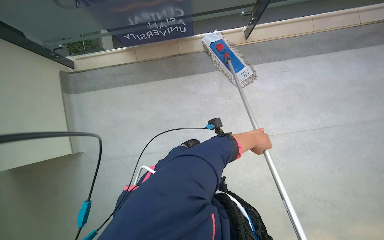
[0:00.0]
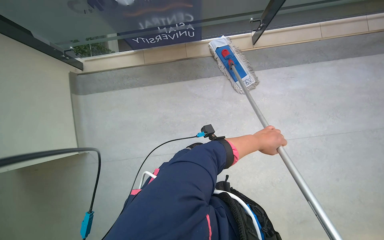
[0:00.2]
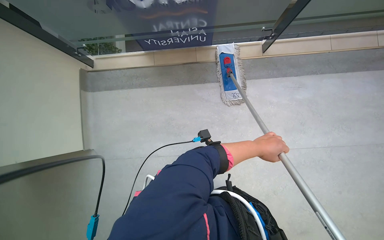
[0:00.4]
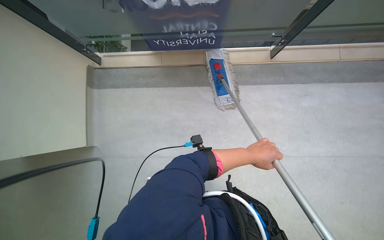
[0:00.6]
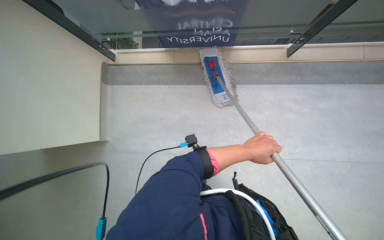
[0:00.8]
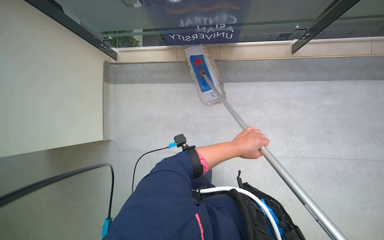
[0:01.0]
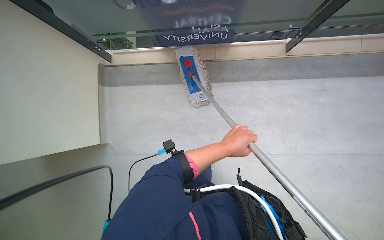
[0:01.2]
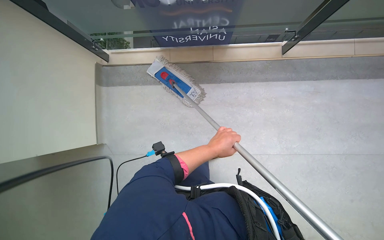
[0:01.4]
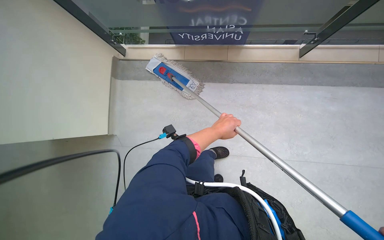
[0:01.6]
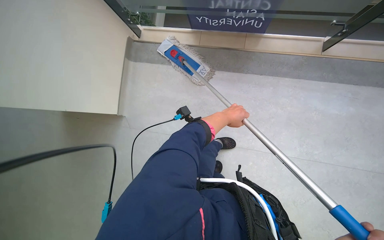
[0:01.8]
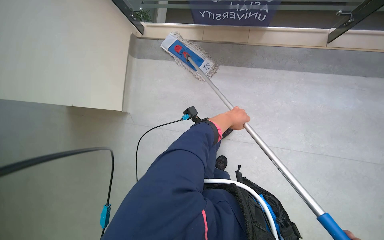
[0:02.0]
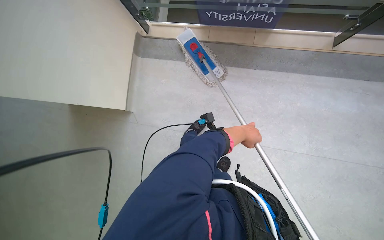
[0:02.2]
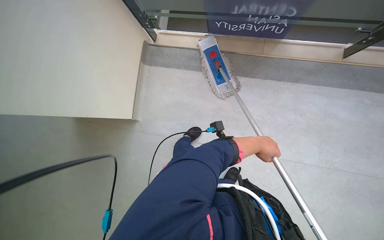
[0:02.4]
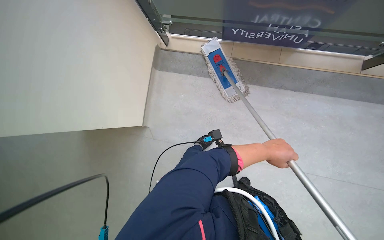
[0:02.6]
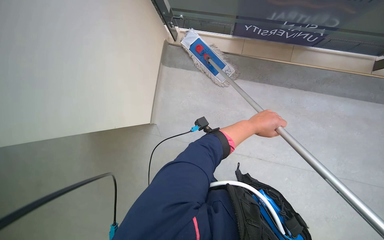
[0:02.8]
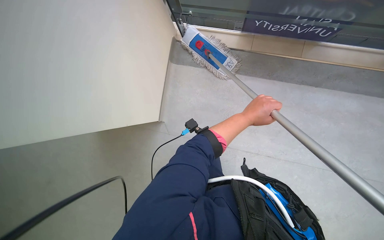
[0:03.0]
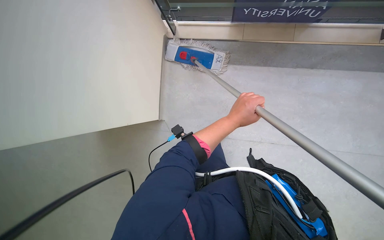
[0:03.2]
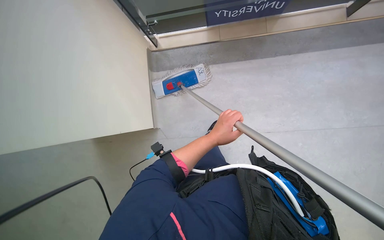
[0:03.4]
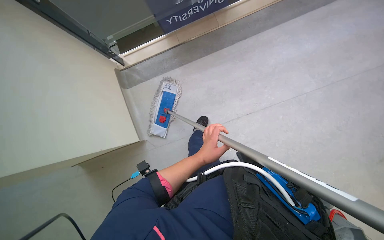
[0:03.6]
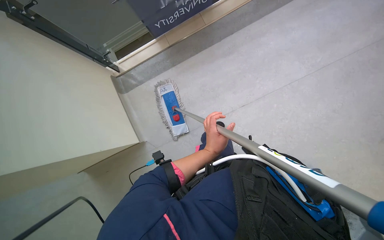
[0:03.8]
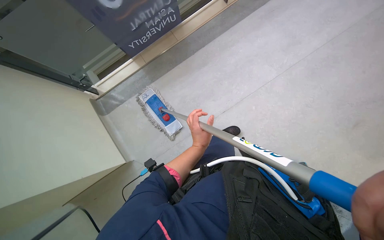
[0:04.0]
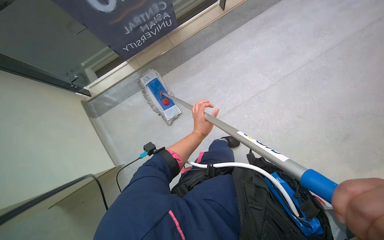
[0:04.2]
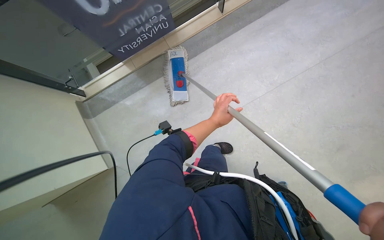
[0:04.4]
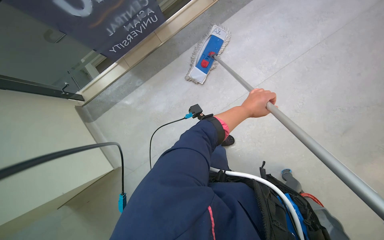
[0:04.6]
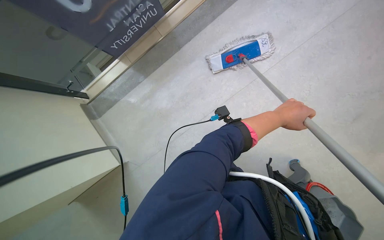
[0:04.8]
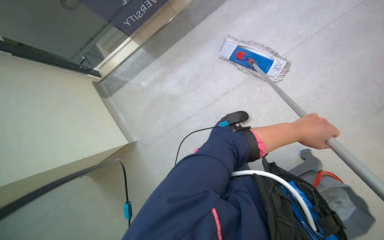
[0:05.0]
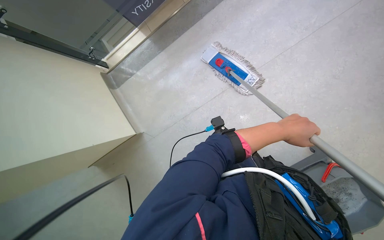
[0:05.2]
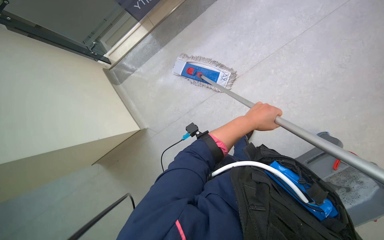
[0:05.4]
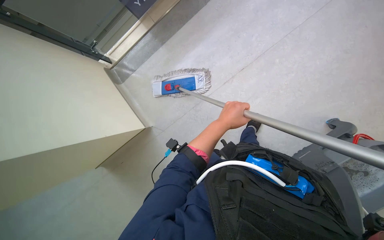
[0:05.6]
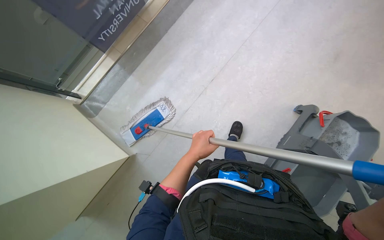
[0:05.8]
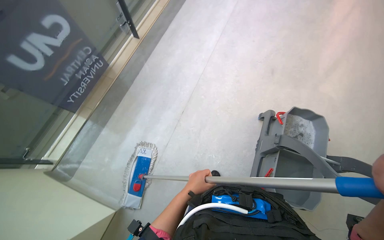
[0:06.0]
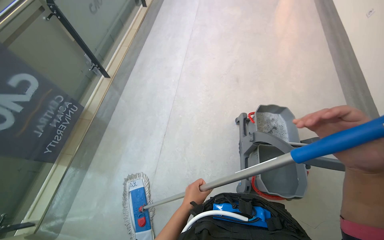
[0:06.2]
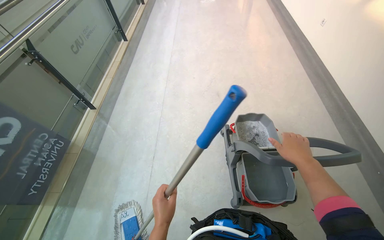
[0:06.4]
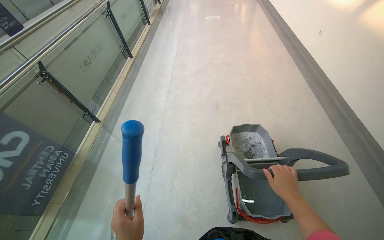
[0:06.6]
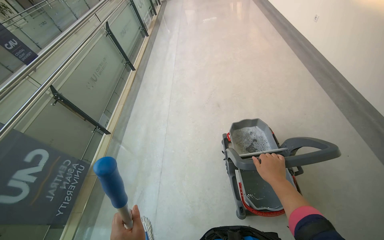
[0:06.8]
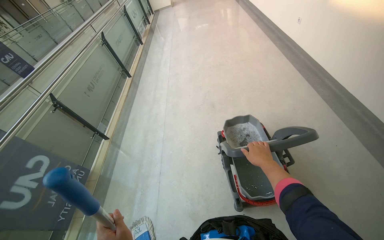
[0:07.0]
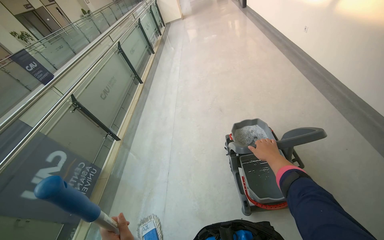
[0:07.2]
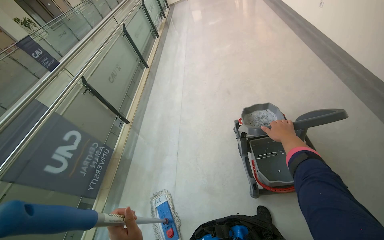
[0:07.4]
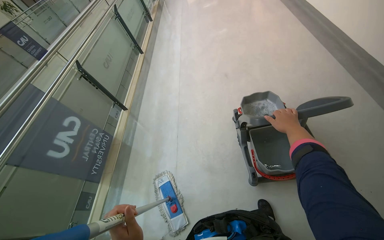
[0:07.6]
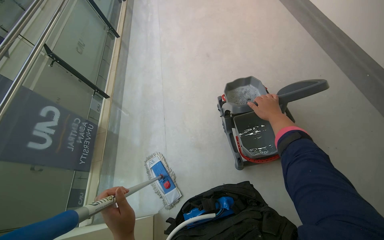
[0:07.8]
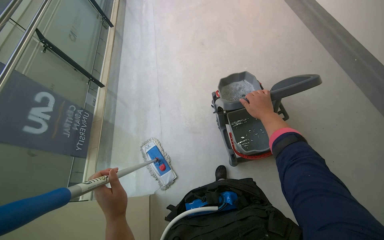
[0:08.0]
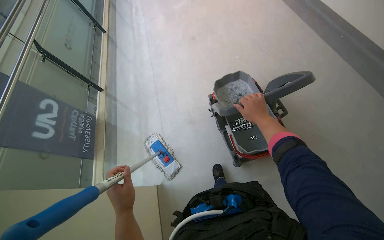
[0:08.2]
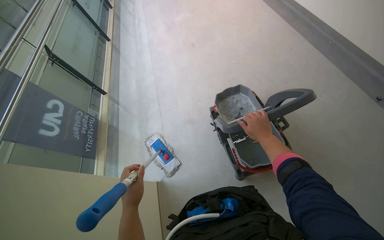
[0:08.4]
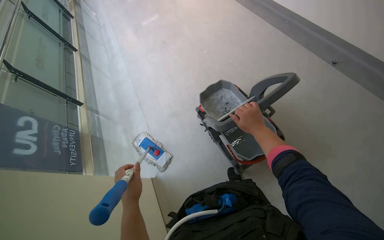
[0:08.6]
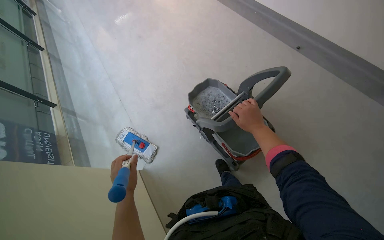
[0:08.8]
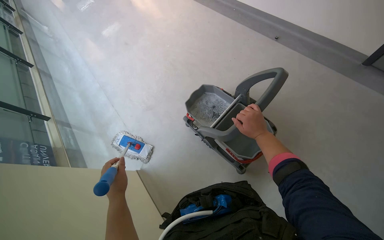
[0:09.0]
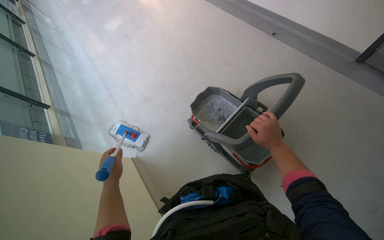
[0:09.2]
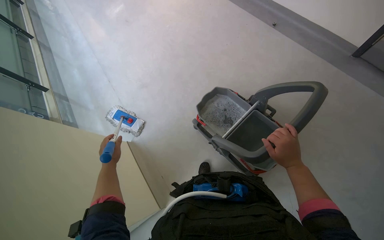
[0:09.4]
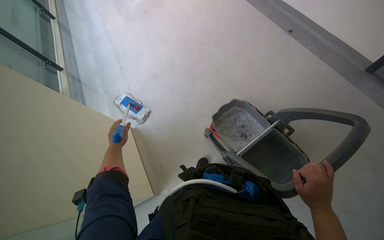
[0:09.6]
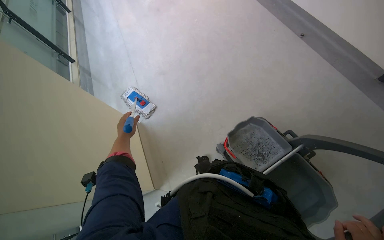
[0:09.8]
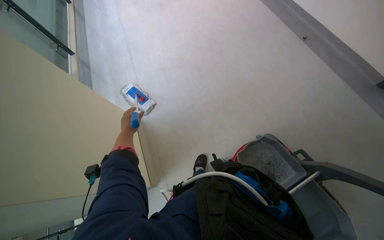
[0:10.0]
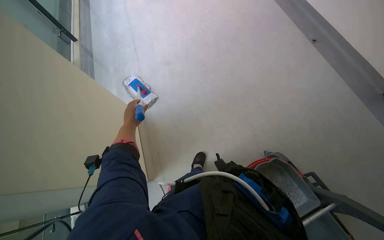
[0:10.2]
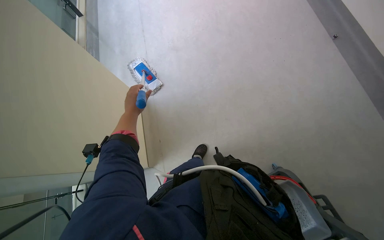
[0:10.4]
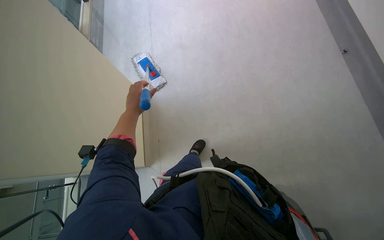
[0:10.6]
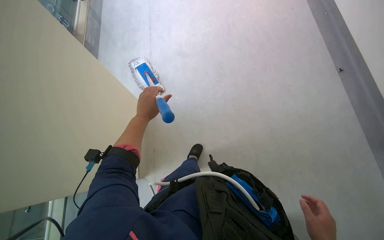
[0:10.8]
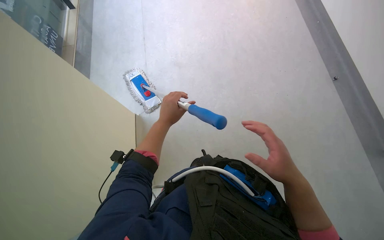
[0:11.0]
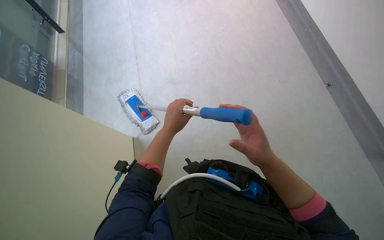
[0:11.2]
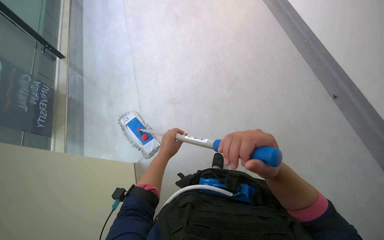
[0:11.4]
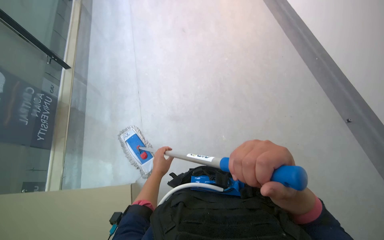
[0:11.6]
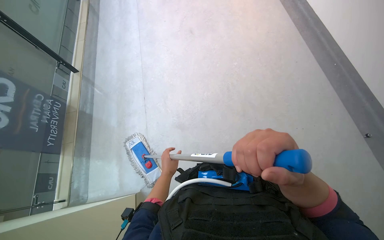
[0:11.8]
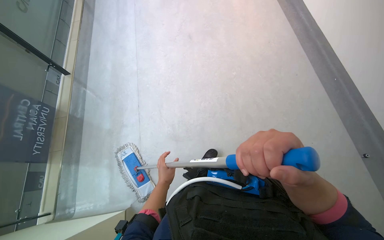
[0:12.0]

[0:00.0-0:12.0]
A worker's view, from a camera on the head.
Job: mopping floor.
The whole recording: Mopping floor with flat mop. The worker mops the floor with a flat mop, periodically wringing it in the bucket.
0:00.0 to 0:01.6: The wearer's head swings approximately 20 degrees to the left. The left hand moves to the left, roughly 15 cm.
0:01.6 to 0:03.0: The camera is carried some 50 cm.
0:04.4 to 0:06.0: The scene rotates counterclockwise by roughly 35 degrees.
0:07.6 to 0:09.0: The camera is carried roughly 80 cm. The head turns to the right by roughly 35 degrees.
0:09.0 to 0:10.4: Everything in view rotates approximately 25 degrees clockwise.
0:10.4 to 0:12.0: The view tips upward by about 20 degrees. The left hand is displaced to the right by approximately 10 cm.

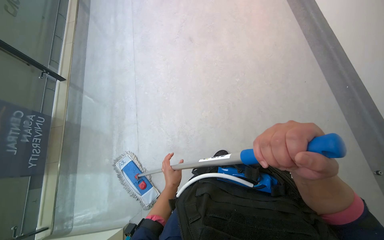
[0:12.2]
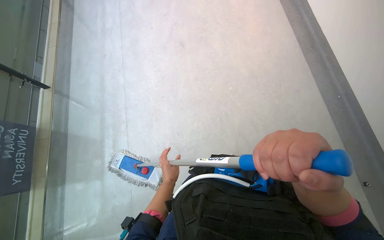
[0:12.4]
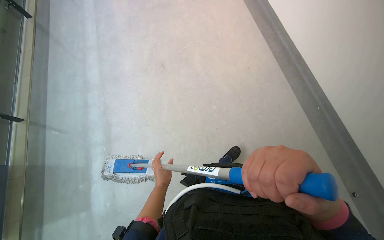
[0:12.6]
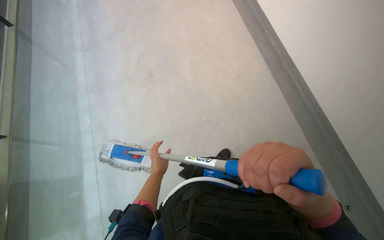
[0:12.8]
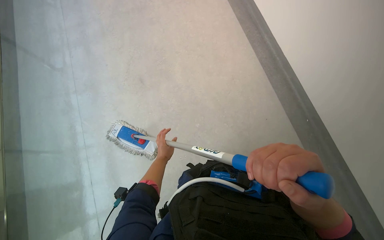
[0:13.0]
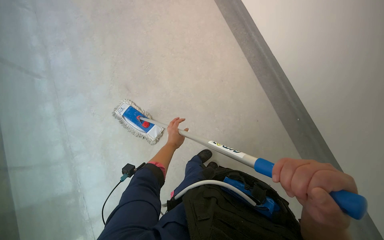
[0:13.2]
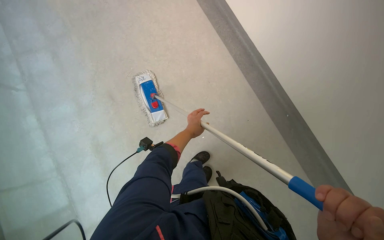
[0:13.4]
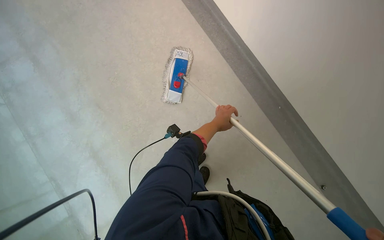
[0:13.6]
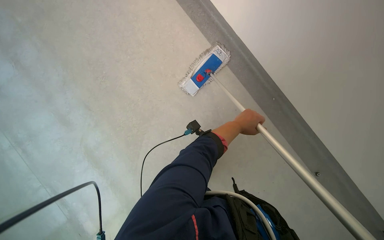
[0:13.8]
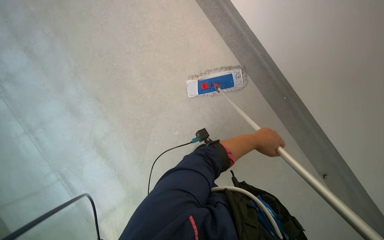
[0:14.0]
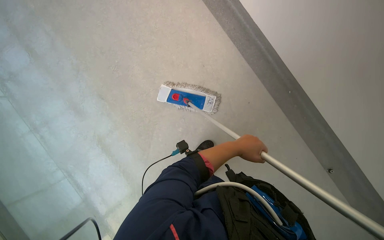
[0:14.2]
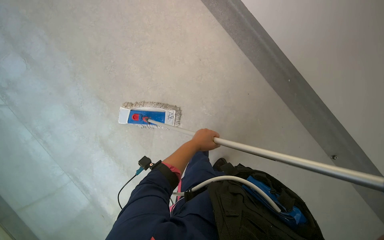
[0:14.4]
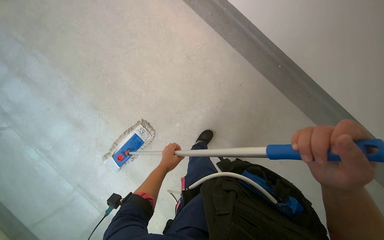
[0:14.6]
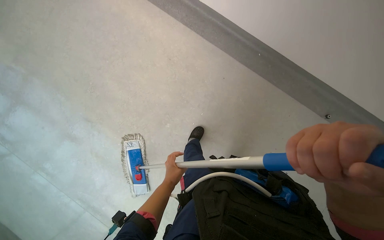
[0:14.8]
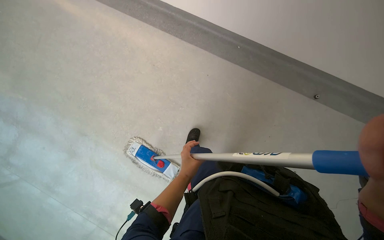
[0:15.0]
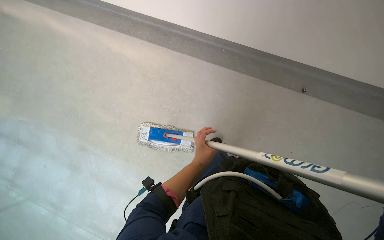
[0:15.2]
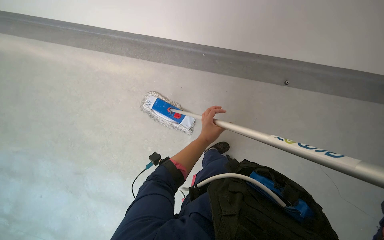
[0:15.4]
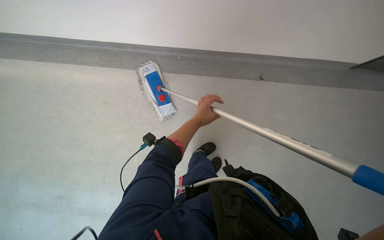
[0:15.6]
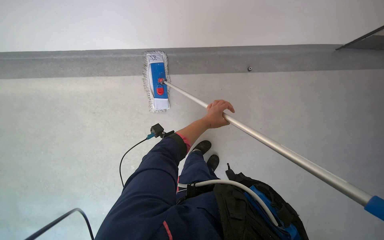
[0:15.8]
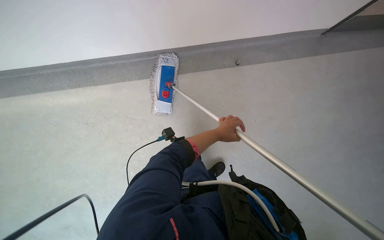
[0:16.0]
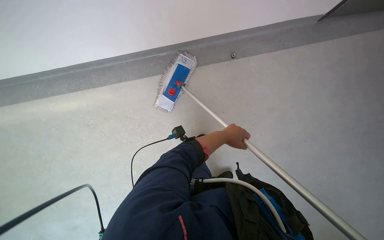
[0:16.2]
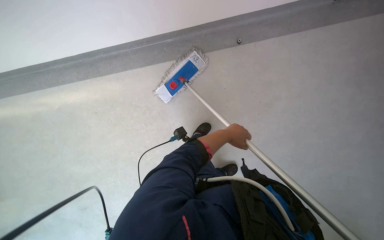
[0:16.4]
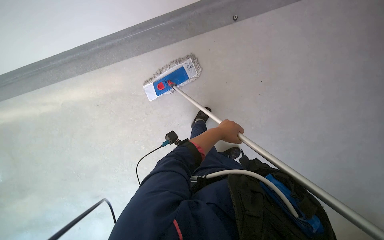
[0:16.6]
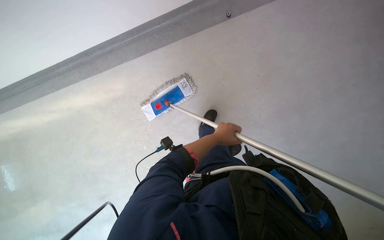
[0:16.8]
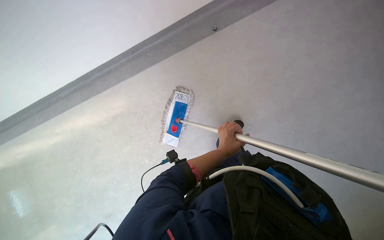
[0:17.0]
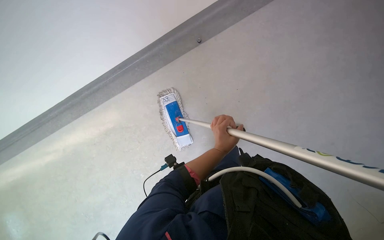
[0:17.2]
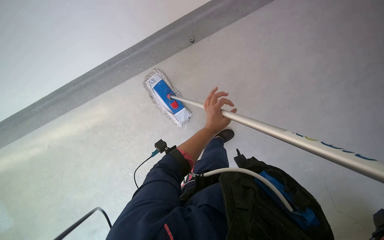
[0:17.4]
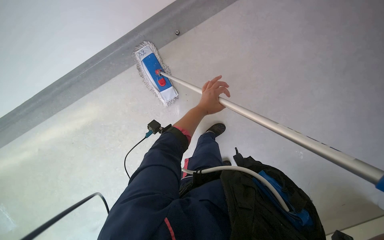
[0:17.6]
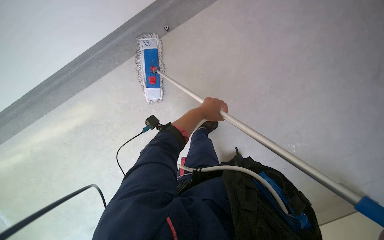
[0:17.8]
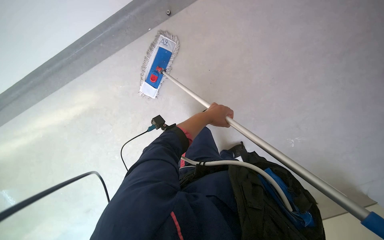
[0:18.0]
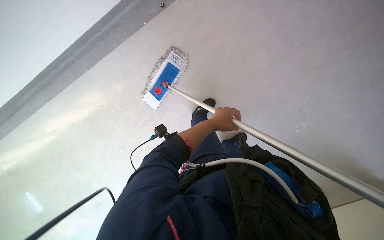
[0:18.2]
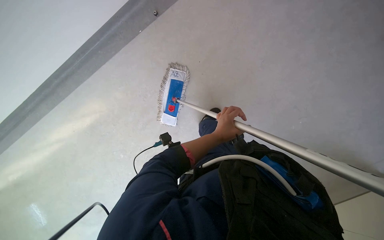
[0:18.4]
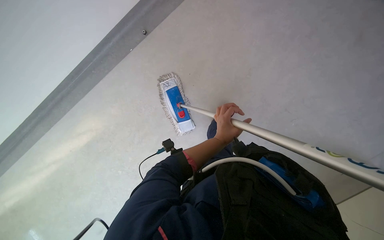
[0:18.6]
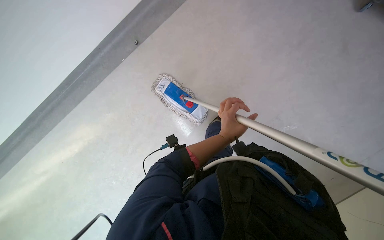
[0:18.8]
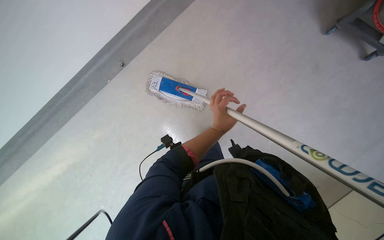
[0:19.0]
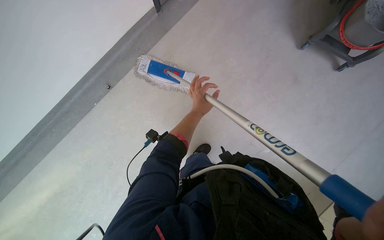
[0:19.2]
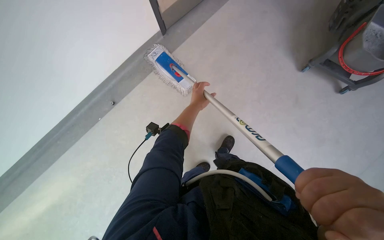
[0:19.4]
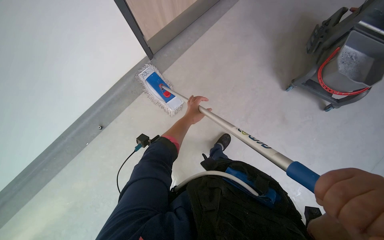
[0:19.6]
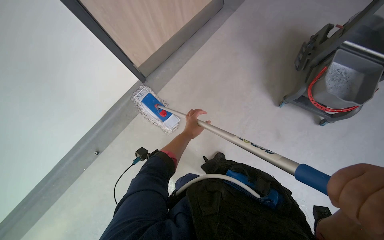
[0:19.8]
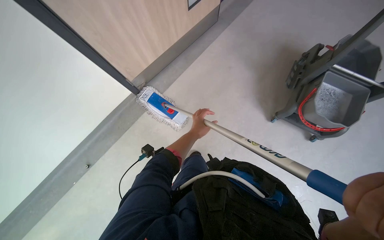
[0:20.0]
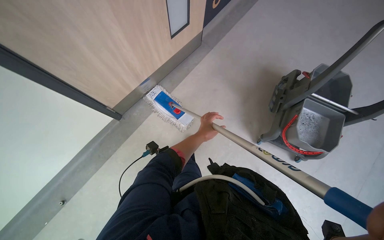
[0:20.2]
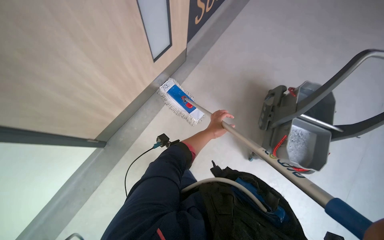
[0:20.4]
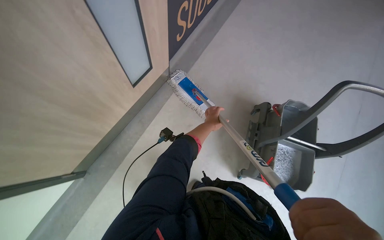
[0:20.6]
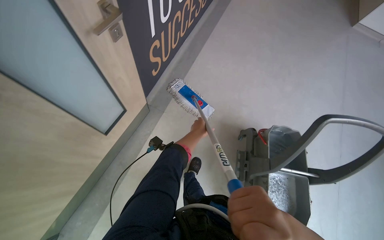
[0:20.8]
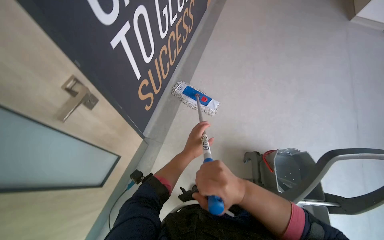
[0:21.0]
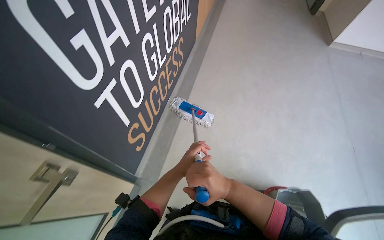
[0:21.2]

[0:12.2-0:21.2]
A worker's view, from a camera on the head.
Job: mopping floor.
The whole recording: Mopping floor with flat mop. The worker mops the floor with a flat mop, periodically wringing it in the bucket.
0:13.8 to 0:15.2: The head travels roughly 50 cm.
0:15.2 to 0:16.6: The left hand heads to the right, covering some 10 cm.
0:16.6 to 0:18.2: The left hand moves roughly 15 cm up the picture and comes back.
0:19.8 to 0:21.2: The wearer moves about 1.5 m.
